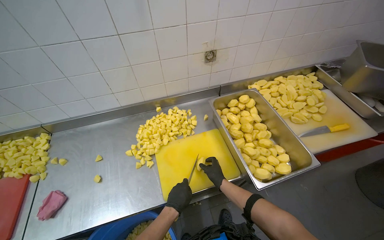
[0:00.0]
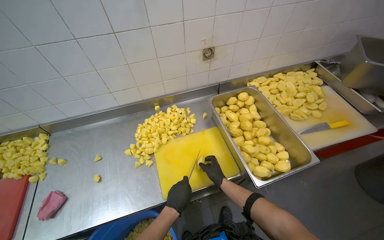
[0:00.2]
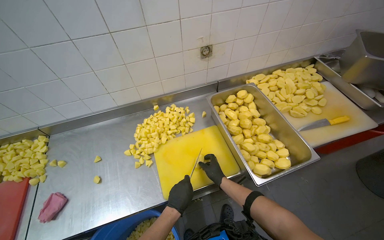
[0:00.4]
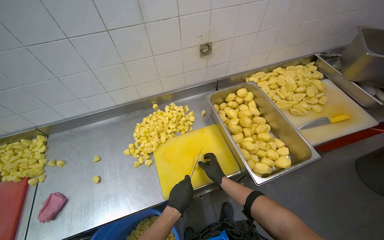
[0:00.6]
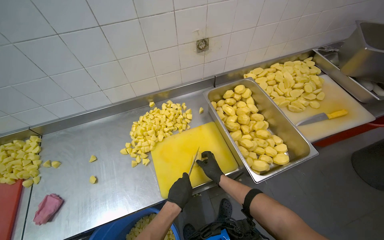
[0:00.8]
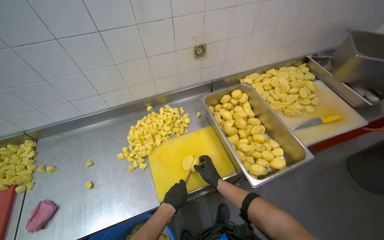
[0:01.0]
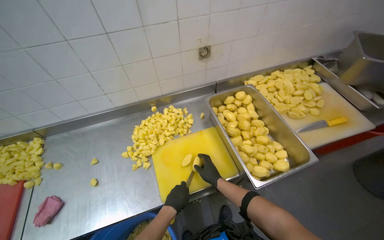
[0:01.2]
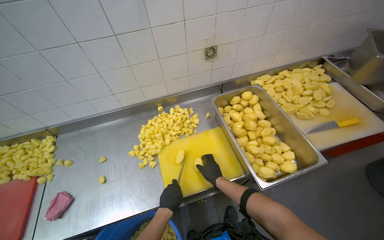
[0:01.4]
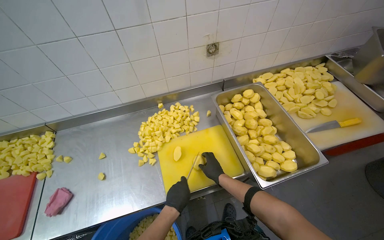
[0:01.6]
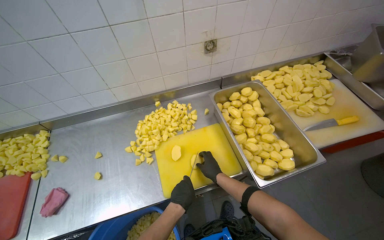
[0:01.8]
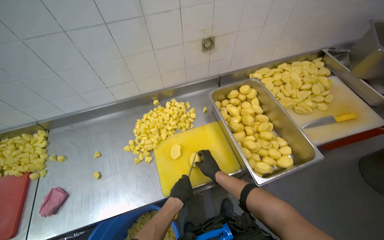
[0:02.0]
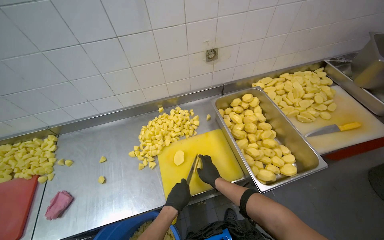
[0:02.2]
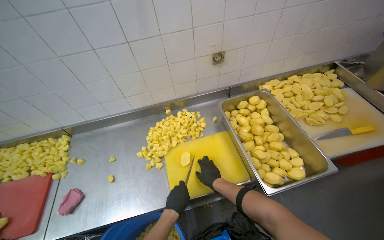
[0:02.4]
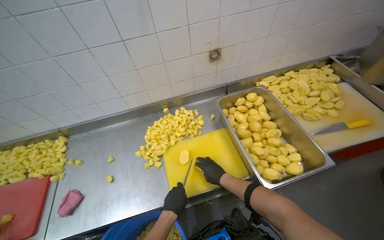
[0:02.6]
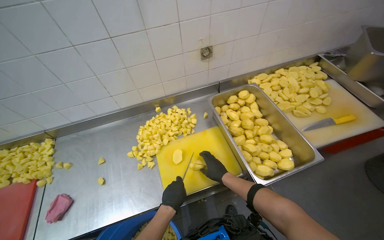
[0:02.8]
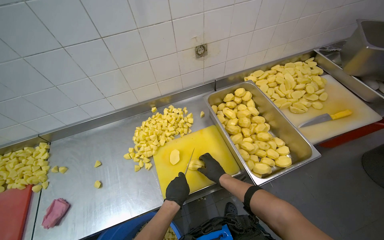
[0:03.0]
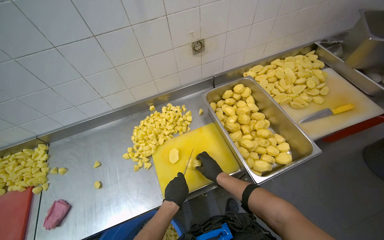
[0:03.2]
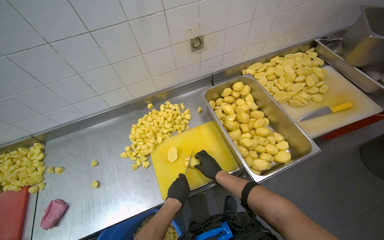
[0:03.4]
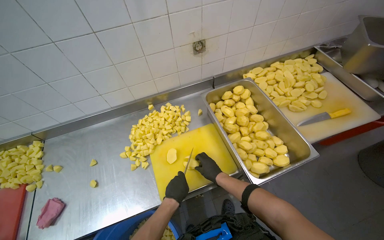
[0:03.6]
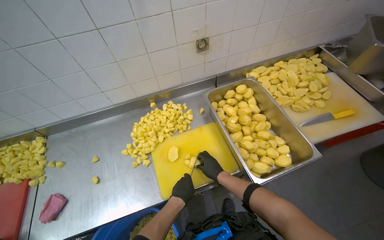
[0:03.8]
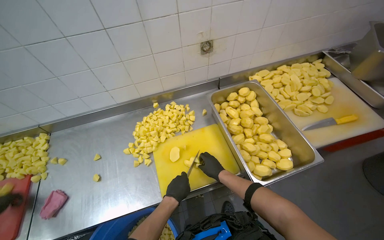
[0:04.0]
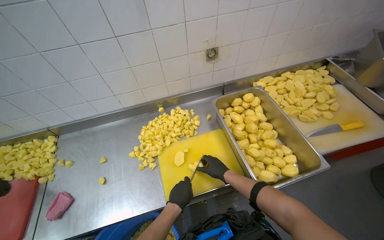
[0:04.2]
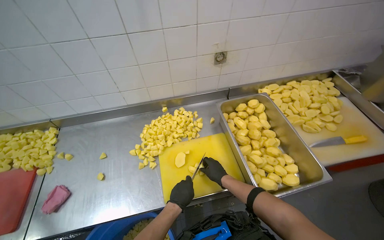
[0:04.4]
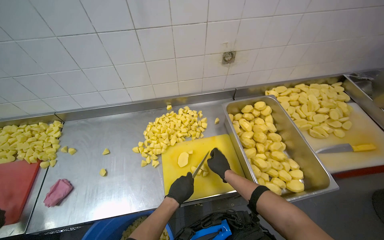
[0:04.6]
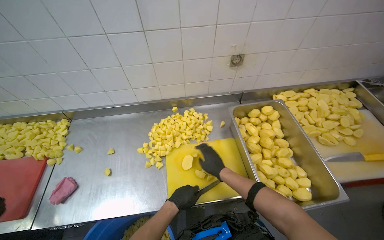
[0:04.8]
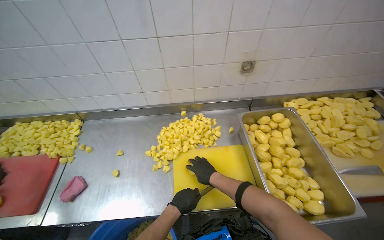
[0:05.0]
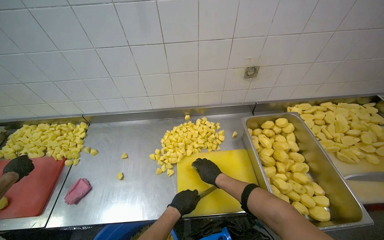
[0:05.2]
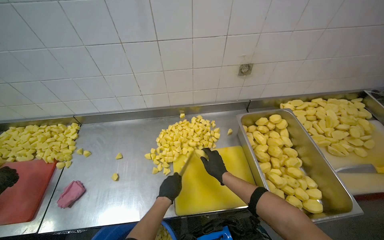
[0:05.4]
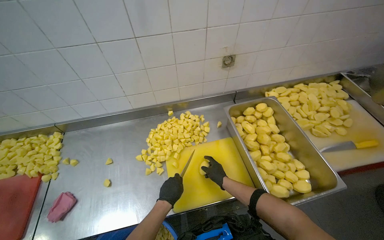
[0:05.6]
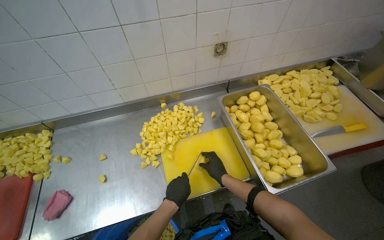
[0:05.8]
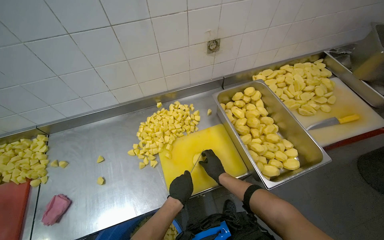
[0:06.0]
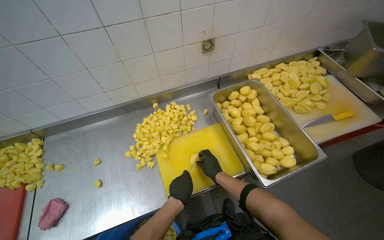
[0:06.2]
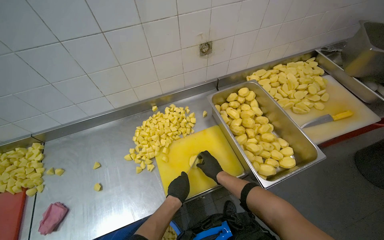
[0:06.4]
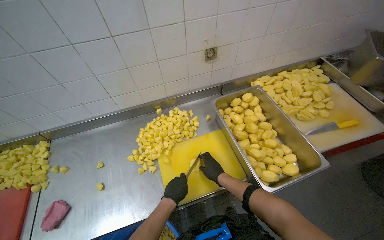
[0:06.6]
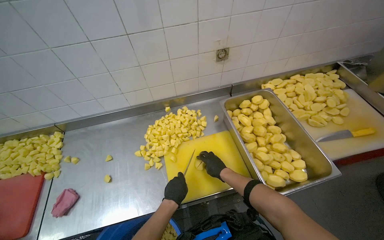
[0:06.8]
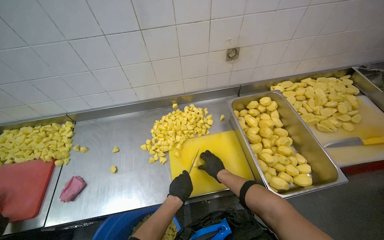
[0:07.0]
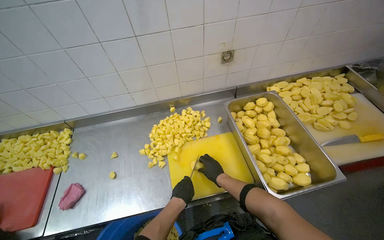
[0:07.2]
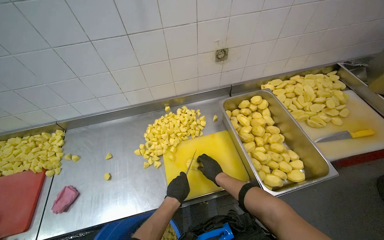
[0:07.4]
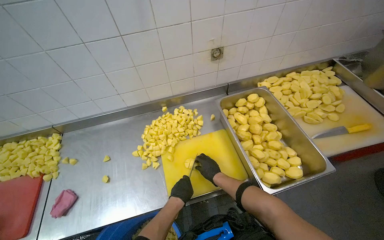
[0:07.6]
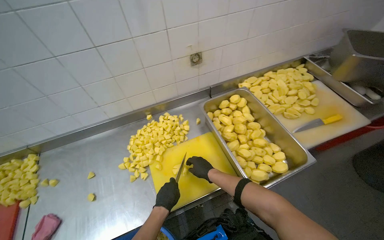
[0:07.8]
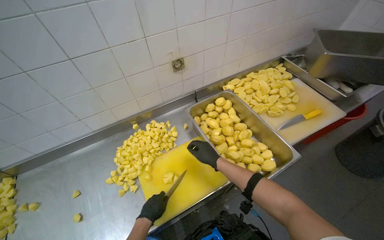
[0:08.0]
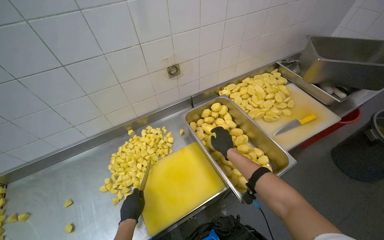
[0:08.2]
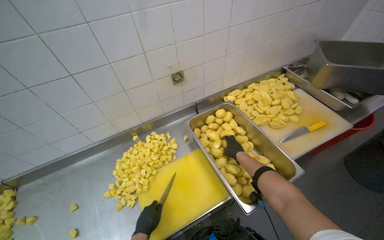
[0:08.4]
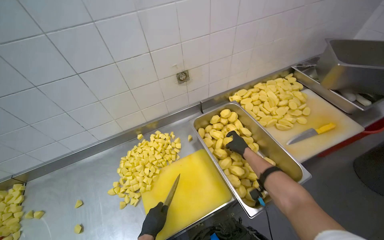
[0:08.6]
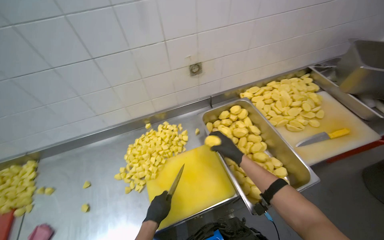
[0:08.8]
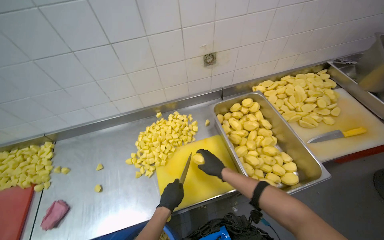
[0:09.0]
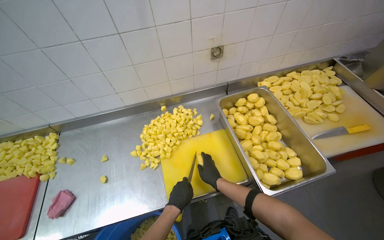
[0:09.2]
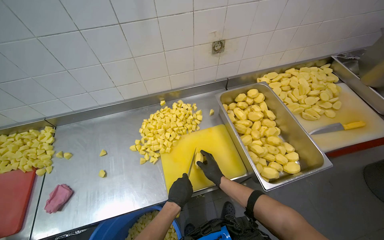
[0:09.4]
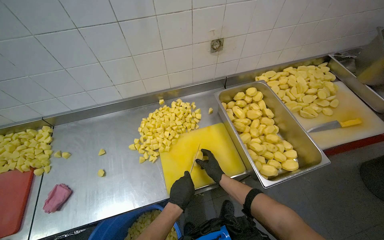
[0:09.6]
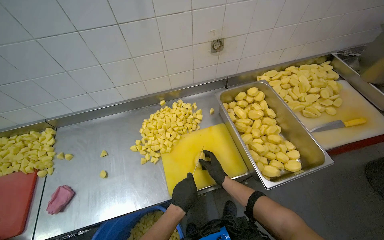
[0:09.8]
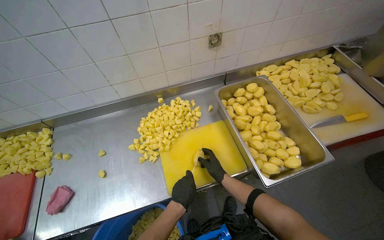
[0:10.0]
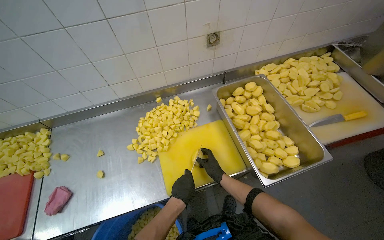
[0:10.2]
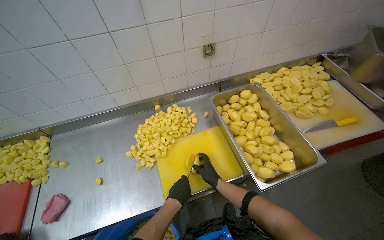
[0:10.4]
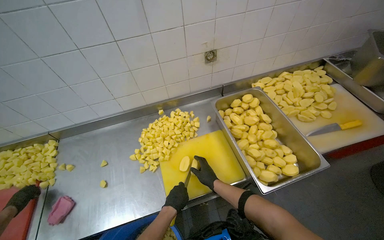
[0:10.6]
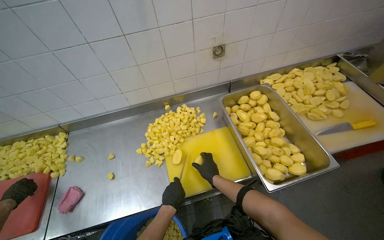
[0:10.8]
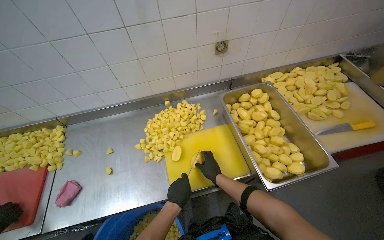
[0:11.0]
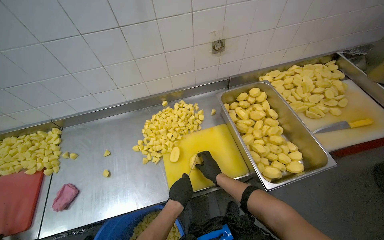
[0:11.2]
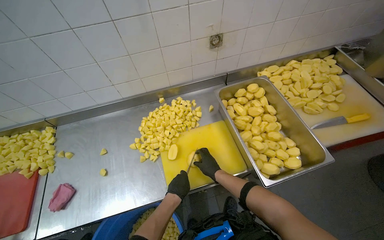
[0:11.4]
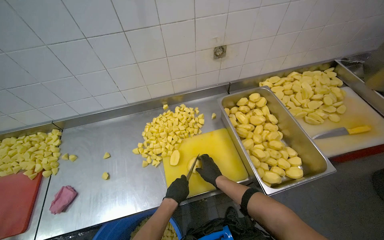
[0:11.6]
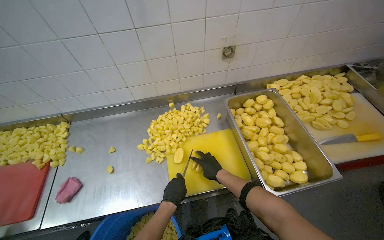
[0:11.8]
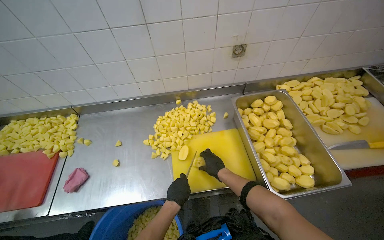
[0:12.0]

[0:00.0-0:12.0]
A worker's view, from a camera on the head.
Job: preparing food.
The whole recording: Cutting potatoes into cubes. The worker continues cutting peeled potatoes into cubes on a yellow cutting board.
0:00.0 to 0:01.6: The hands make small movements and keep their place.
0:03.0 to 0:04.4: The hands are busy where they are.
0:04.4 to 0:06.0: The right hand reaches approximately 5 cm nearer to the camera, then returns.
0:06.0 to 0:07.6: The hands are busy where they are.
0:07.6 to 0:09.0: The left hand goes to the left and returns, approximately 10 cm each way. The right hand reaches about 20 cm to the right, then returns.
0:09.0 to 0:10.4: The right hand shifts approximately 10 cm down the picture.

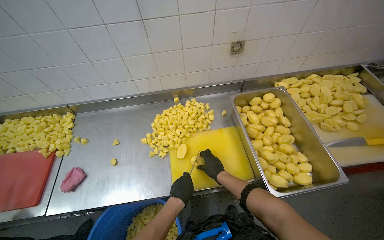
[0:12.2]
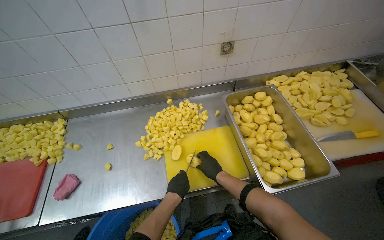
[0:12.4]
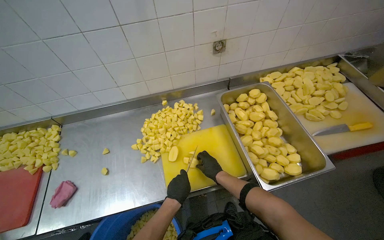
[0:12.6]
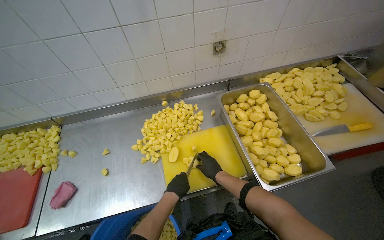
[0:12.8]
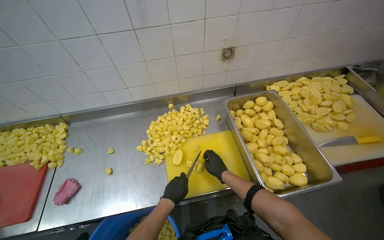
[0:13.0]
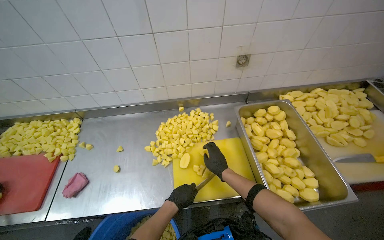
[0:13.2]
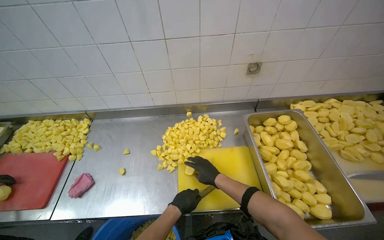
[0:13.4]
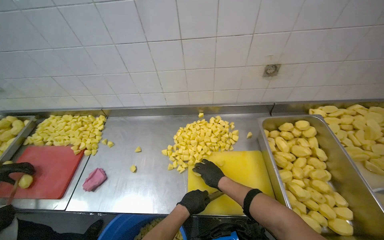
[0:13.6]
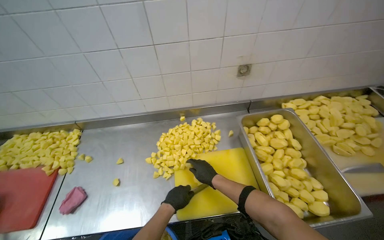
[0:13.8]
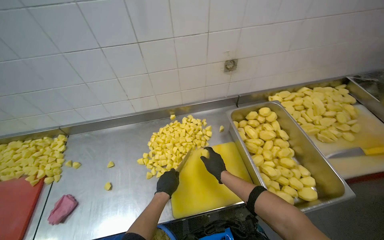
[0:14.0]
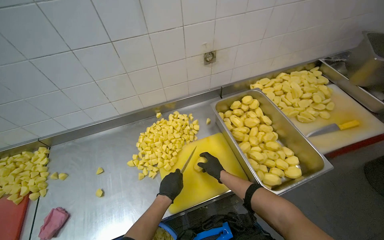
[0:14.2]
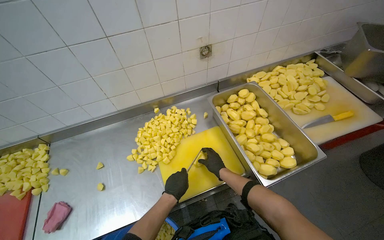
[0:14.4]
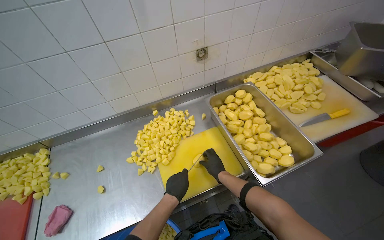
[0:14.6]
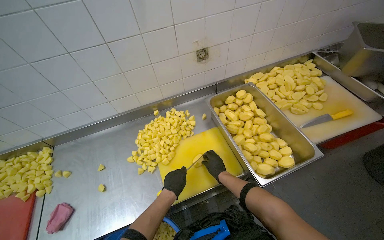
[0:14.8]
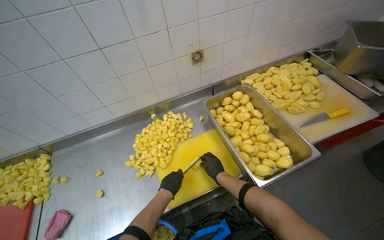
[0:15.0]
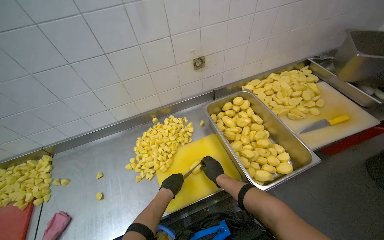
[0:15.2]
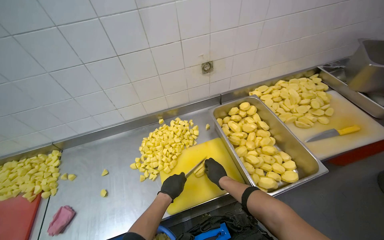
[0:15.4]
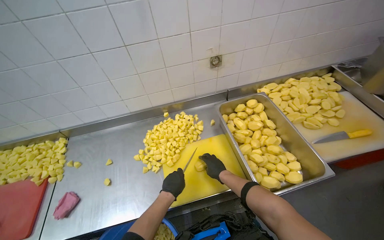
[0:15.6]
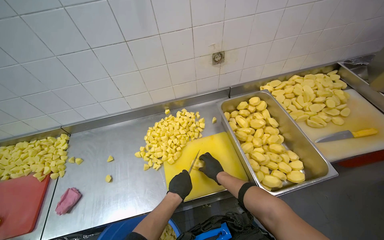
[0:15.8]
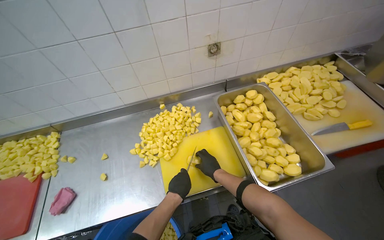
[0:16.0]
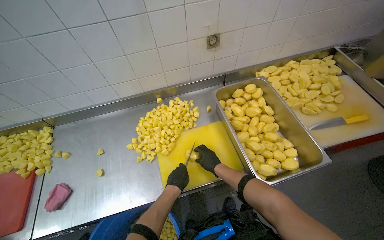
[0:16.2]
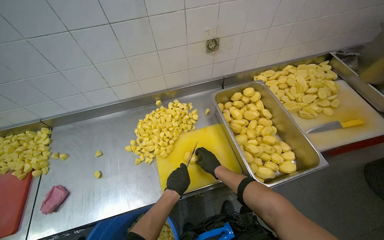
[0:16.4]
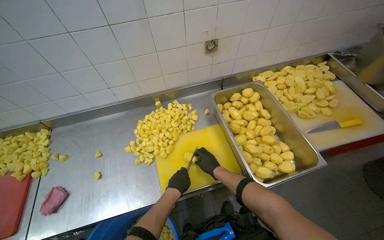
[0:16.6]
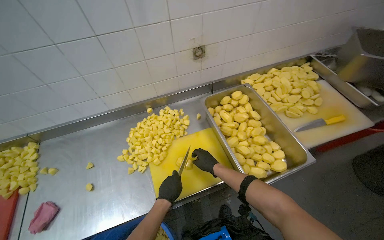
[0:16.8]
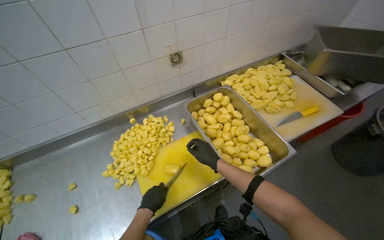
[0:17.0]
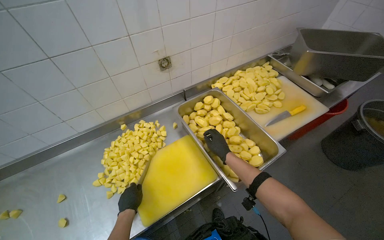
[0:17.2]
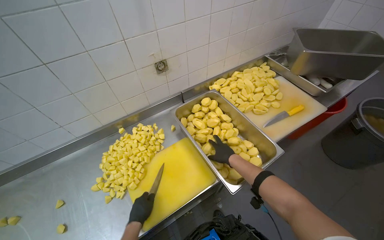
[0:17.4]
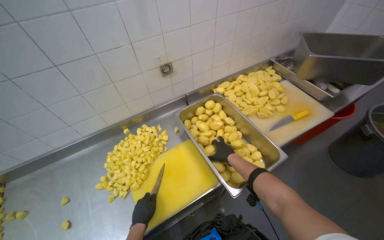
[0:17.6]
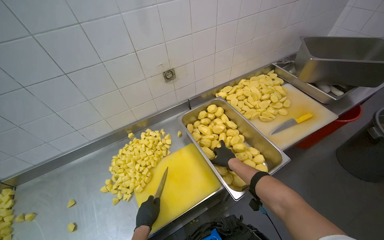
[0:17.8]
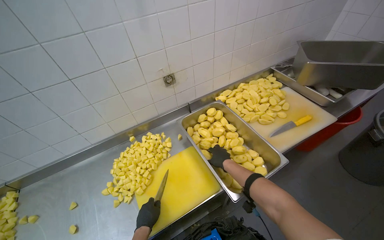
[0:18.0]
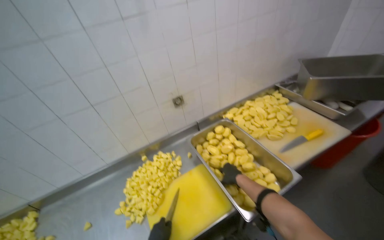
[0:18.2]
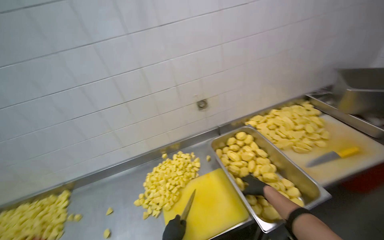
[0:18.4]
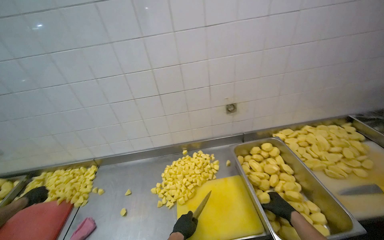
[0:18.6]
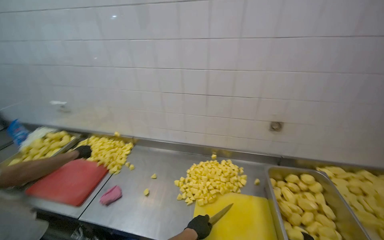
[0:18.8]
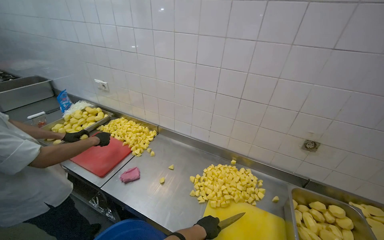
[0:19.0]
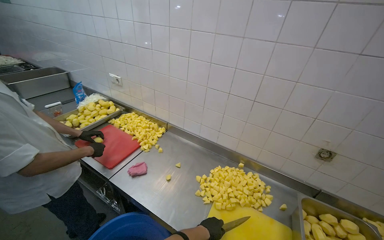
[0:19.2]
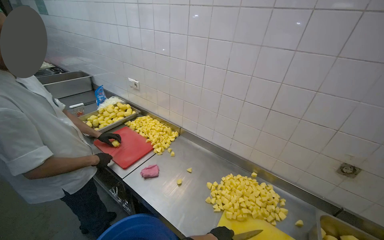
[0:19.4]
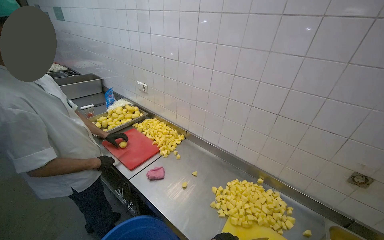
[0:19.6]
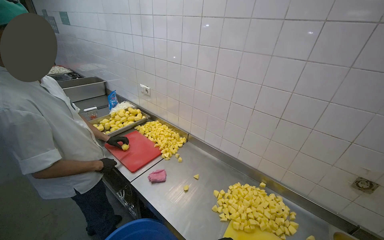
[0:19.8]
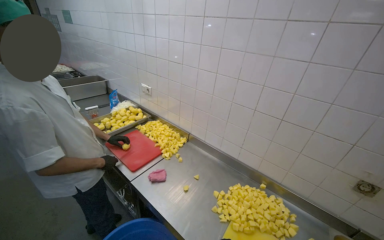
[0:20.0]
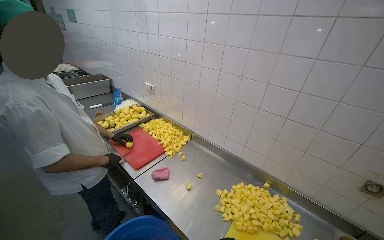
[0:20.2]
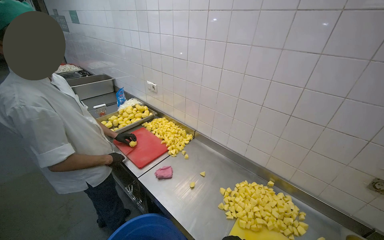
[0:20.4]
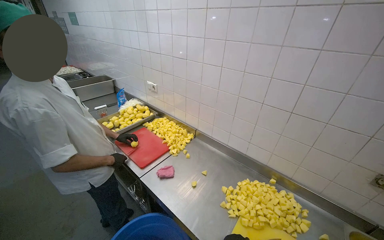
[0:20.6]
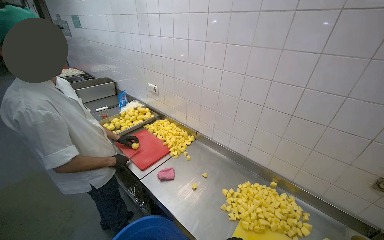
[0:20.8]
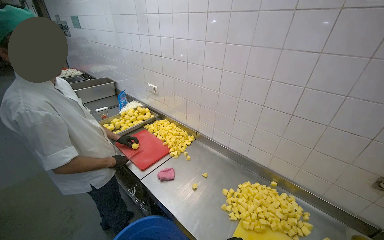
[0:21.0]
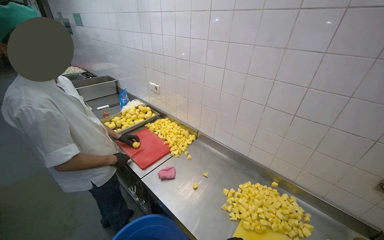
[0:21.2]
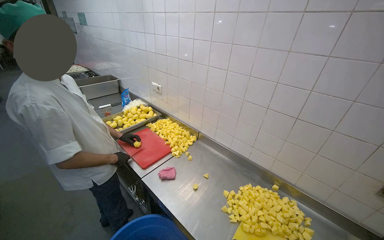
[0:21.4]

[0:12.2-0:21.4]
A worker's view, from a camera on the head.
Job: preparing food.
The whole recording: Cutting potatoes into cubes. The worker continues cutting peeled potatoes into cubes on a yellow cutting board.
0:15.2 to 0:16.8: The hands are busy where they are.
0:16.8 to 0:18.4: The camera pitches upward, by some 15 degrees. The right hand travels to the right by about 15 cm.
0:18.4 to 0:19.8: The head turns to the left by roughly 60 degrees.
